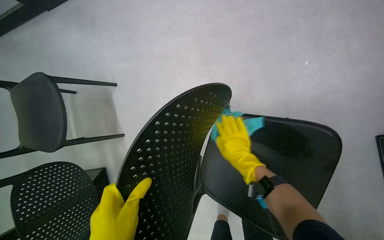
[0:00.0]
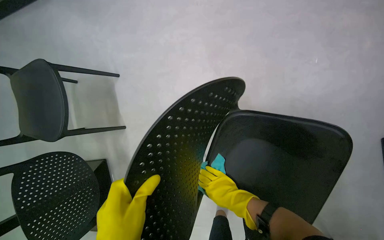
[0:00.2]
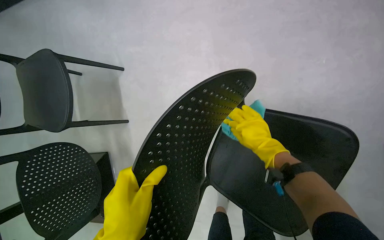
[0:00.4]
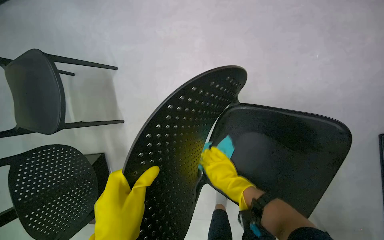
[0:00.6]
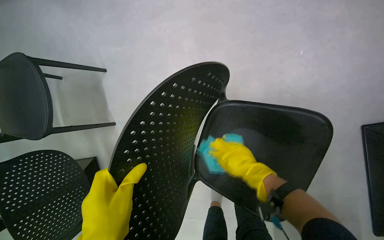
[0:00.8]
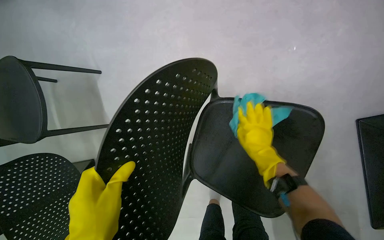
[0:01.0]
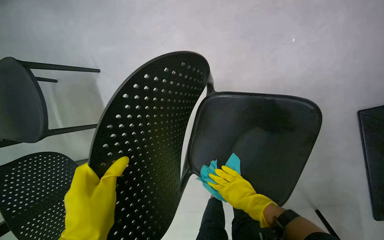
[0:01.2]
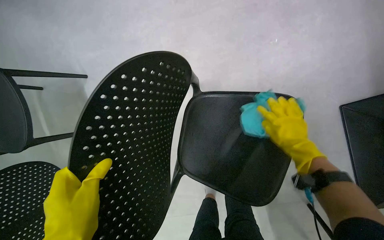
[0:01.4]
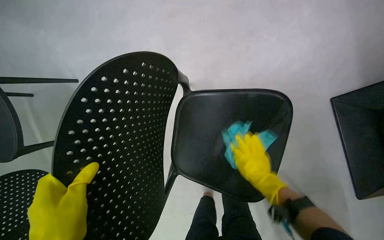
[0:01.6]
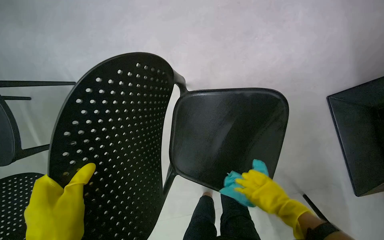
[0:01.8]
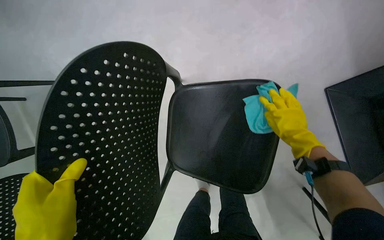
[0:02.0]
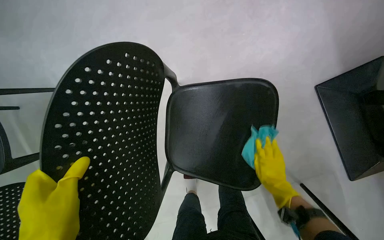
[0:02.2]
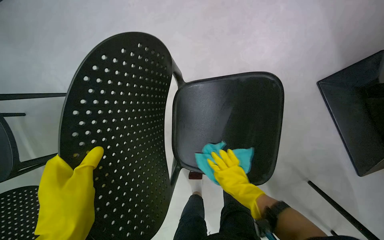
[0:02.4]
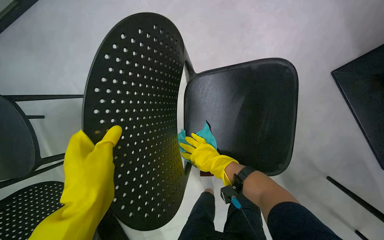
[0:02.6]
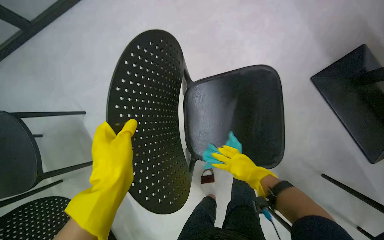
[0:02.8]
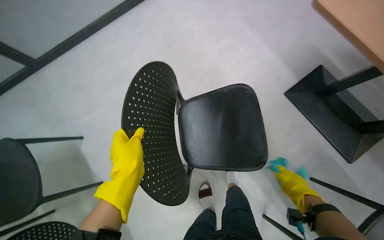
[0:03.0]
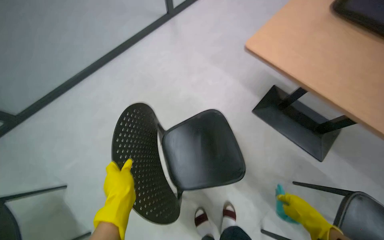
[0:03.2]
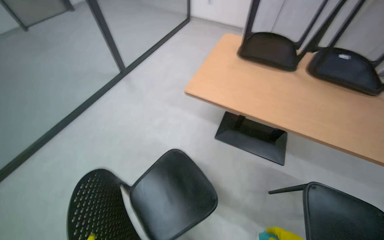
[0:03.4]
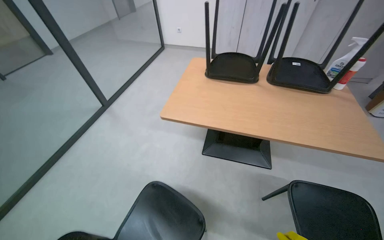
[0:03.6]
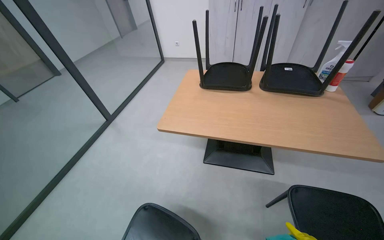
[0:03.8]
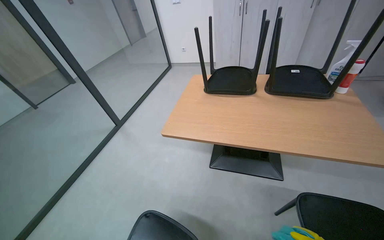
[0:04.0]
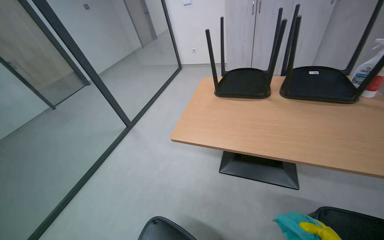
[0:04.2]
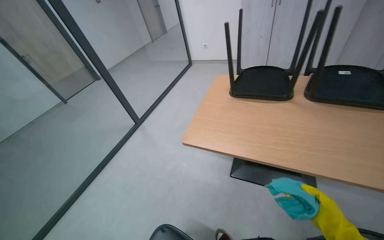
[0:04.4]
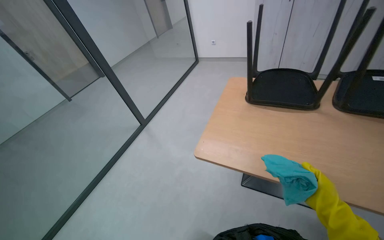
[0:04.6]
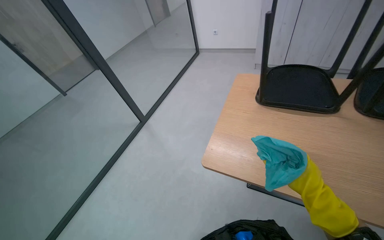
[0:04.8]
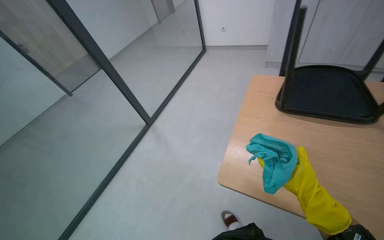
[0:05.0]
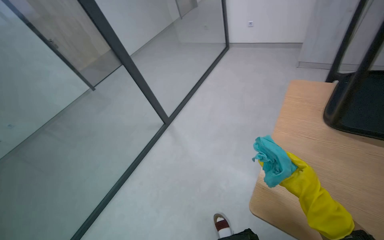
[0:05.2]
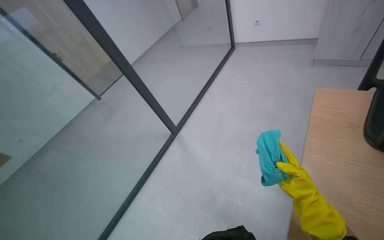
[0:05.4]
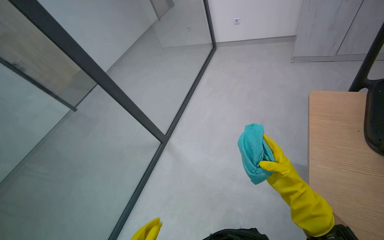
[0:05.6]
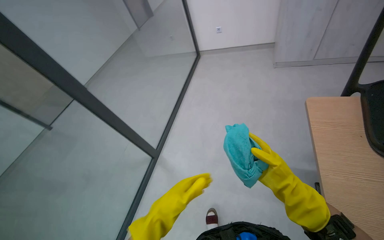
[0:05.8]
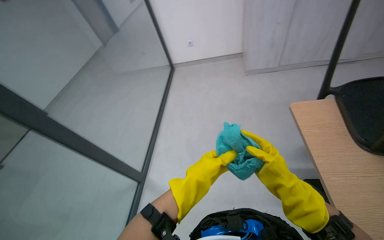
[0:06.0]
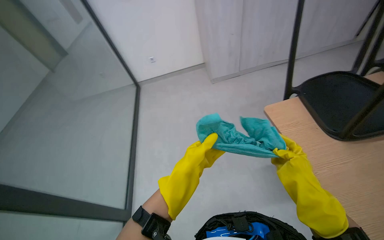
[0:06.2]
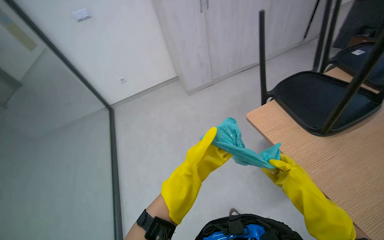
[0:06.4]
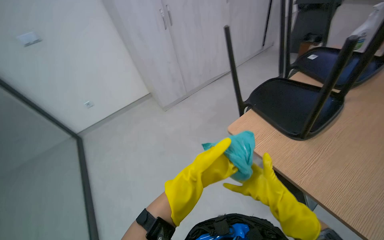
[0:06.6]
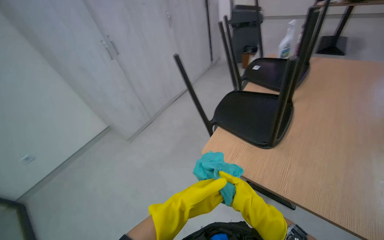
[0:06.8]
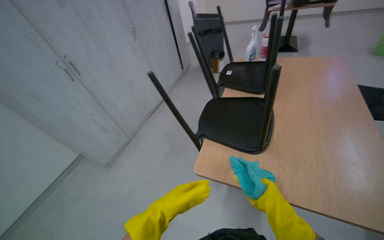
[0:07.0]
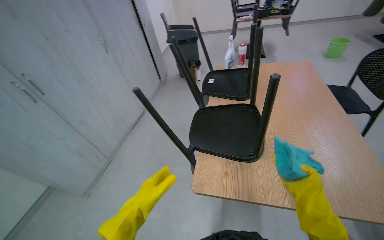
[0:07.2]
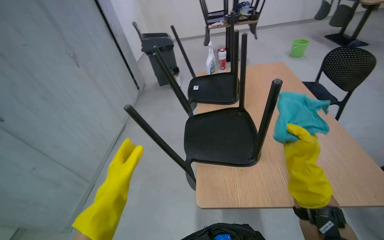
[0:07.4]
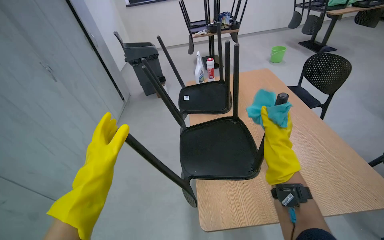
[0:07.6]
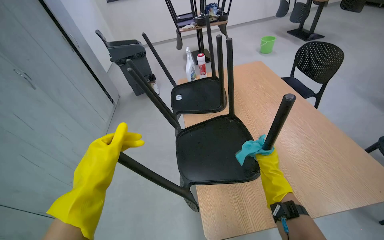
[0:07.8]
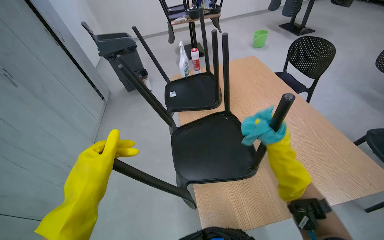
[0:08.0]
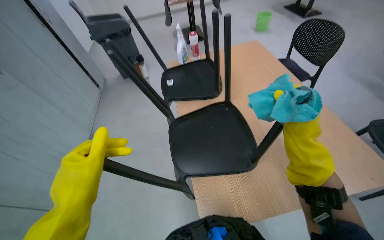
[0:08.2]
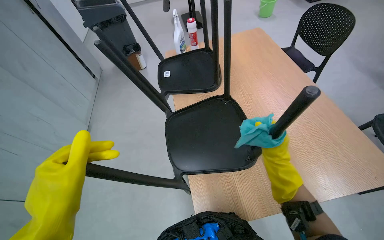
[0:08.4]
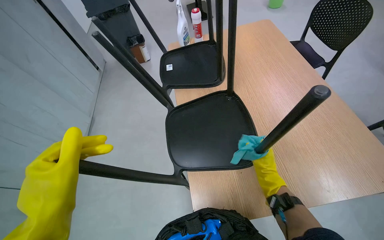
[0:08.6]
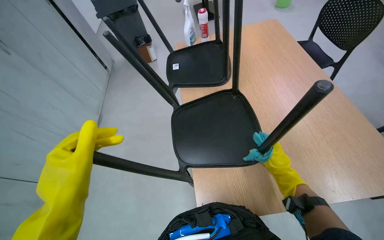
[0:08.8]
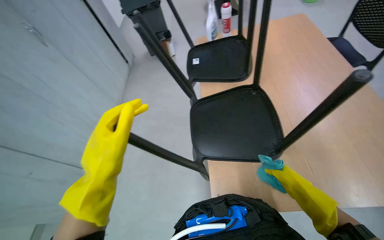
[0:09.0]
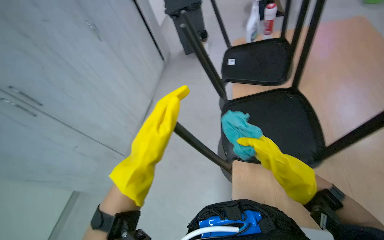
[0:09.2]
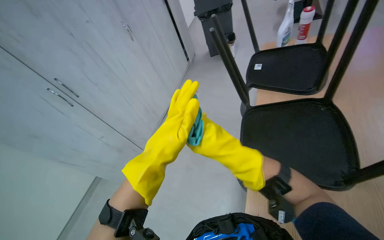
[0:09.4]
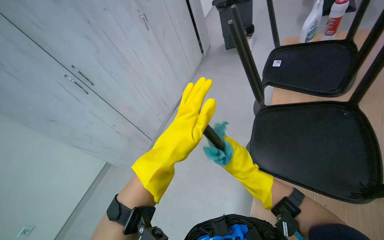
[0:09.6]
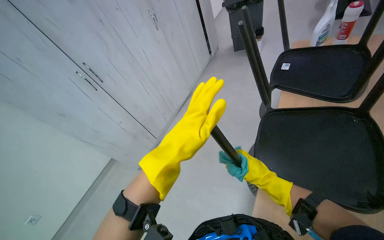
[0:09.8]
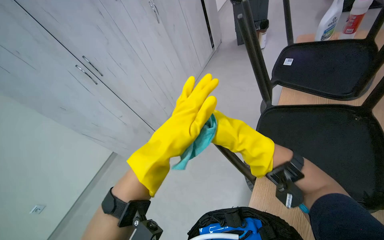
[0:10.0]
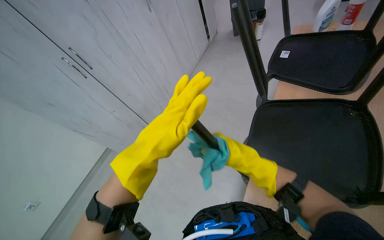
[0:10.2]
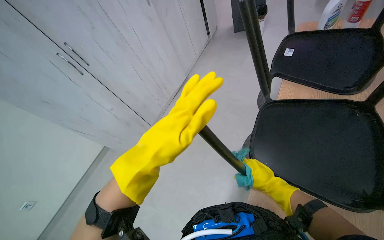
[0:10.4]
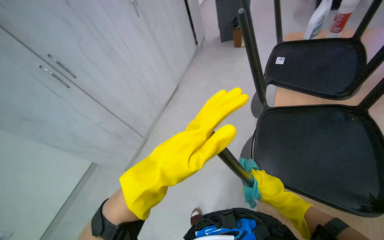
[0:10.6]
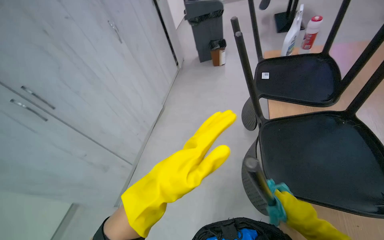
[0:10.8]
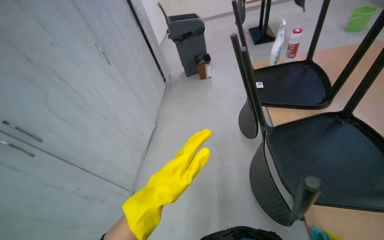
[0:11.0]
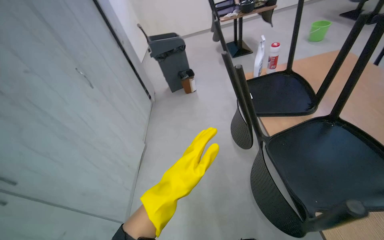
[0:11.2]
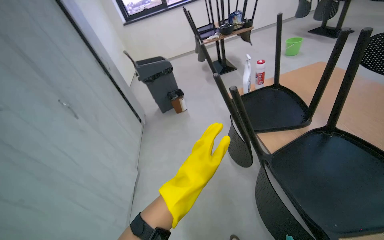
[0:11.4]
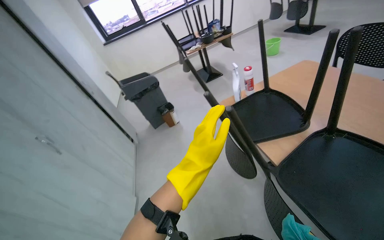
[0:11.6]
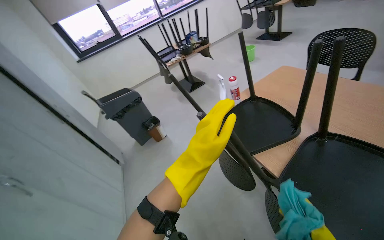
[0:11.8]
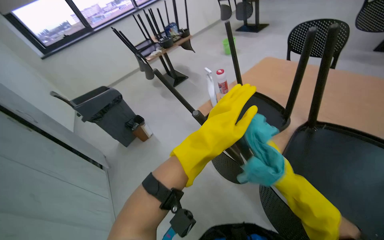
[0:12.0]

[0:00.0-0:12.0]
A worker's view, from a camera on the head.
Job: wiping surfaces.
The whole recording: Cleaning chairs. The worker sprays cleaner and wipes the undersides and legs of chairs with a cloth.
0:00.0 to 0:01.6: The right hand moves up and down the picture over roughly 20 cm, changing direction 5 times.
0:01.6 to 0:03.0: The view tips upward by roughly 20 degrees. The right hand travels down the picture by roughly 30 cm, and goes to the left and returns, roughly 25 cm each way.
0:03.0 to 0:04.4: The view tilts about 40 degrees upward. The scene rotates counterclockwise by some 35 degrees.
0:04.4 to 0:06.0: The camera is carried roughly 1 m.
0:06.0 to 0:07.6: The wearer moves approximately 60 cm. The head rotates about 100 degrees to the right. The view tilts roughly 25 degrees upward.
0:07.6 to 0:09.0: The camera pitches downward, by approximately 15 degrees. The right hand goes up and down the picture, about 20 cm each way, reversing 2 times.
0:09.0 to 0:10.4: The head rotates some 30 degrees to the left.
0:10.4 to 0:12.0: The head travels approximately 40 cm. The head turns to the right by roughly 60 degrees. The wearer looks some 30 degrees further upward.

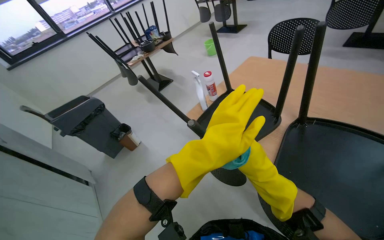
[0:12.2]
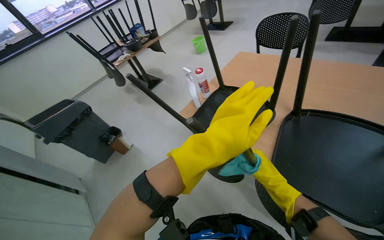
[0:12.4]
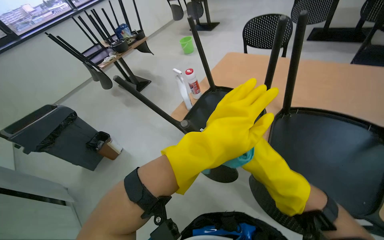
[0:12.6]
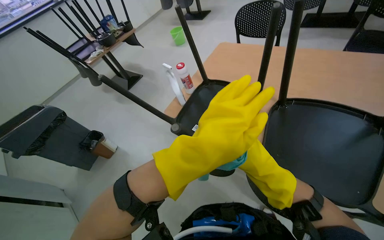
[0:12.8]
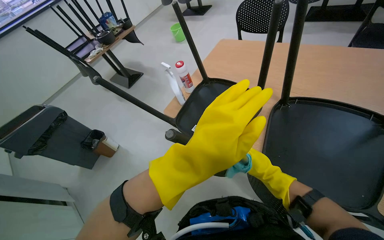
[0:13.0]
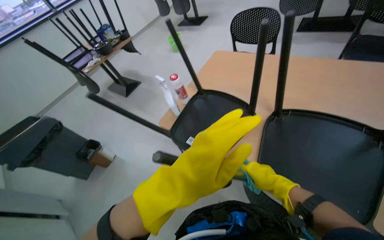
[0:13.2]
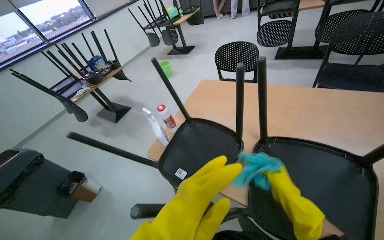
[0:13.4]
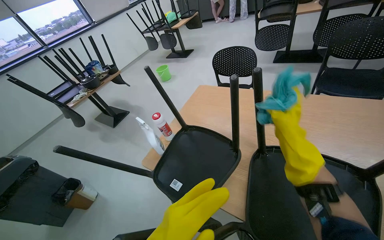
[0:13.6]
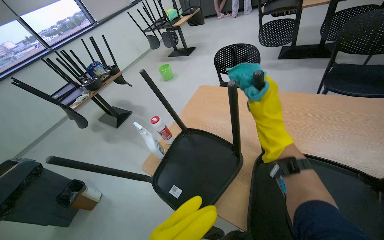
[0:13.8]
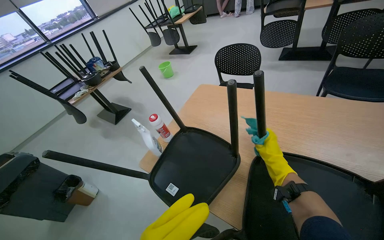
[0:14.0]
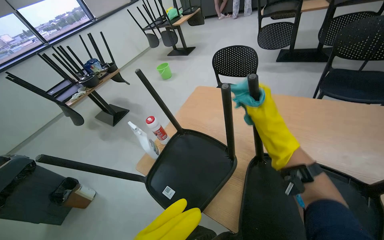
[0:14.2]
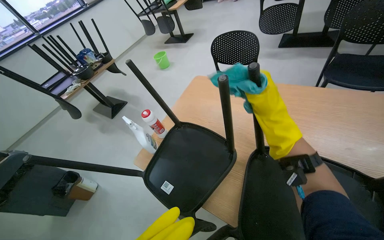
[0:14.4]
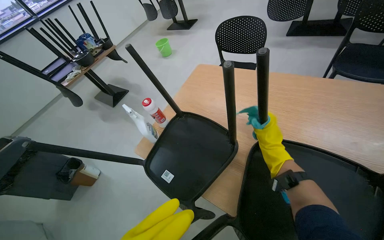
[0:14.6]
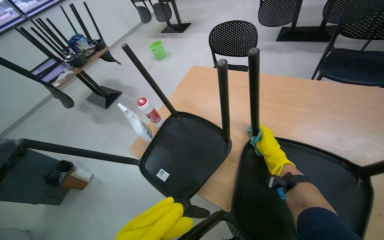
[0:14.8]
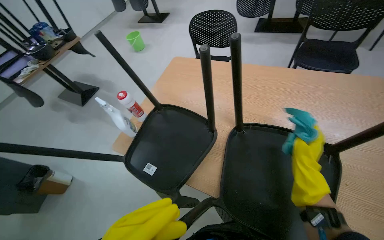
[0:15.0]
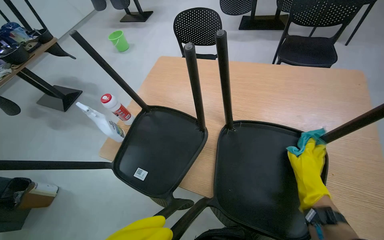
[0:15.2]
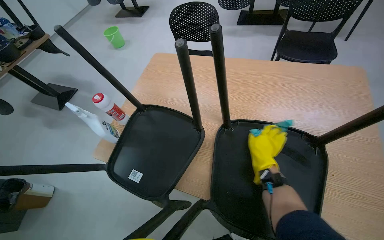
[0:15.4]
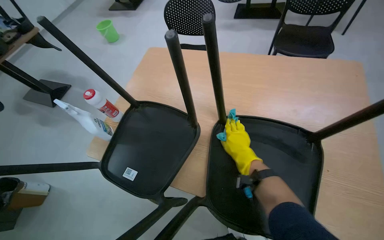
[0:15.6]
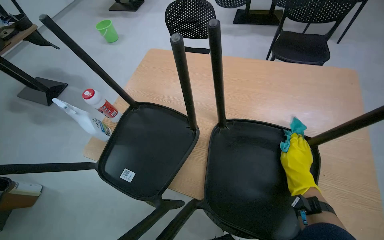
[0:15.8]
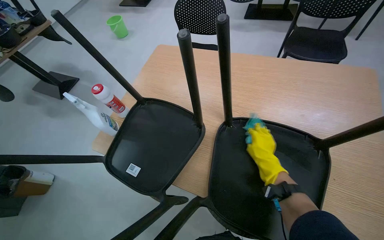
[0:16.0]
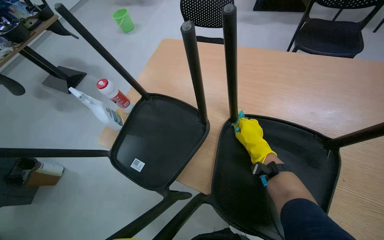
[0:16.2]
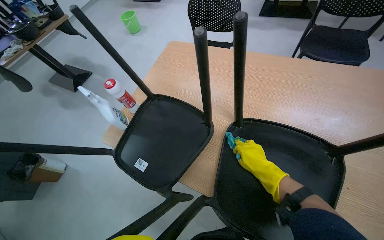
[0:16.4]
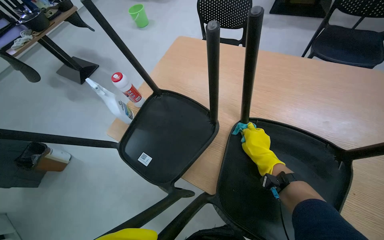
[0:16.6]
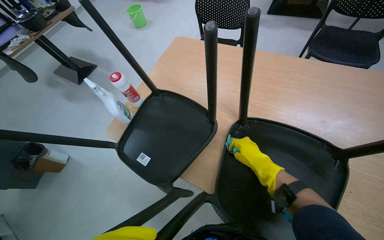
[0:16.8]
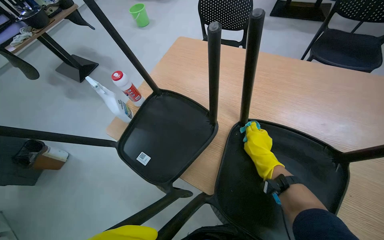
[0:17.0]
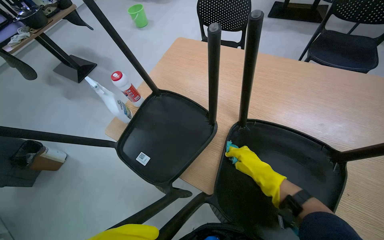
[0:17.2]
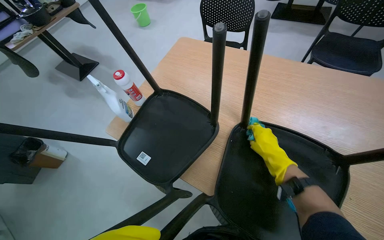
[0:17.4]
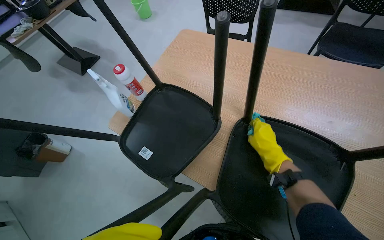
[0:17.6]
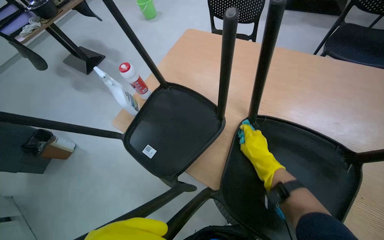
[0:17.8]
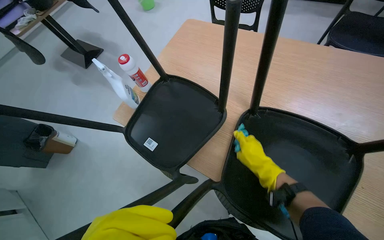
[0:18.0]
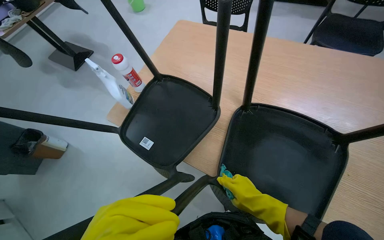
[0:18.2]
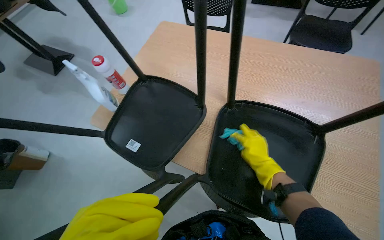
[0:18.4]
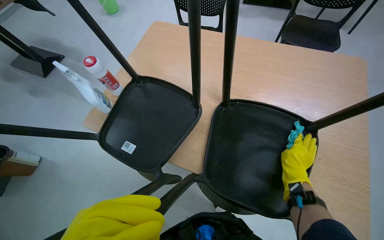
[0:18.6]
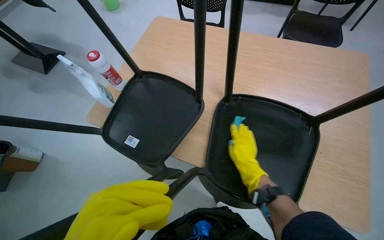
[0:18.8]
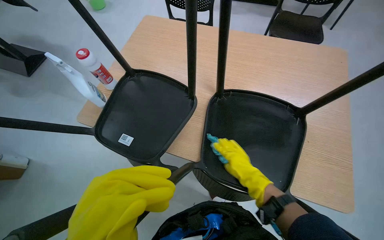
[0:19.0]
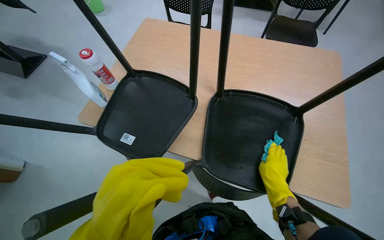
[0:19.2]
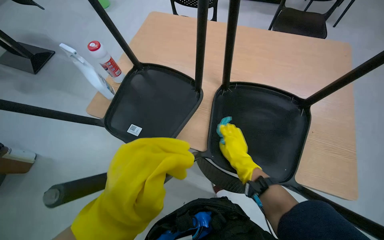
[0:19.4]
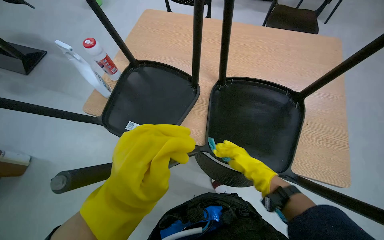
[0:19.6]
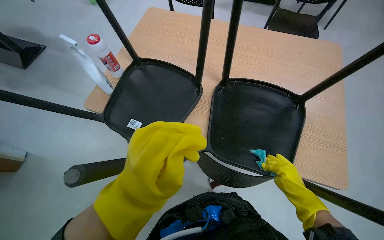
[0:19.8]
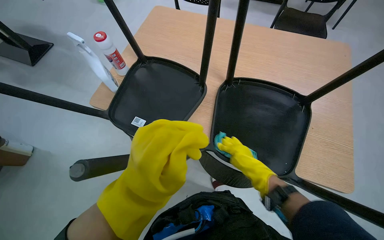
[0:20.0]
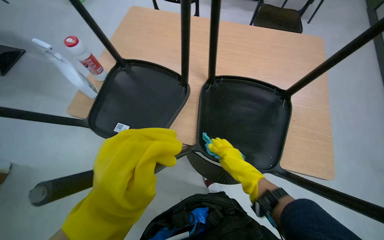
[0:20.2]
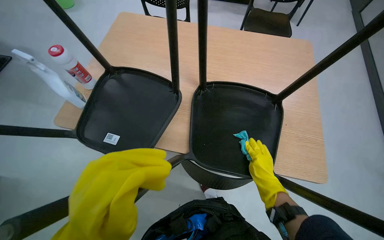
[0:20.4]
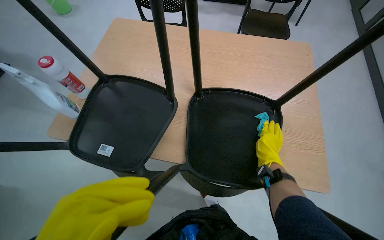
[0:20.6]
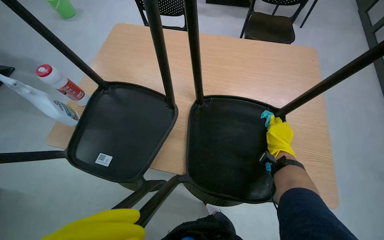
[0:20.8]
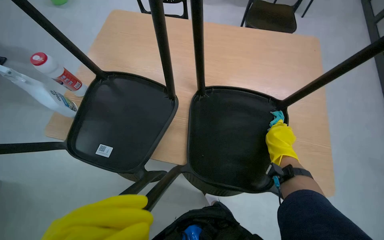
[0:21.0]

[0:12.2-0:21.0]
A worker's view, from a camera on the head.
Job: wiping surfaces.
The whole recording: Cleaning chairs. The worker sprays cleaner and wipes the undersides and legs of chairs with a cloth.
0:12.2 to 0:13.6: The wearer's head swings some 15 degrees to the right. The right hand moves up and down the picture over some 20 cm, changing direction 2 times.
0:13.6 to 0:15.2: The right hand swings up and down the picture, approximately 20 cm each way, with 2 reversals.
0:15.2 to 0:16.6: The right hand swings left and right, about 20 cm each way, with 2 reversals.
0:18.0 to 0:19.6: The right hand goes left and right, approximately 15 cm each way, reversing 3 times.
0:19.6 to 0:21.0: The right hand swings left and right, roughly 15 cm each way, with 2 reversals.